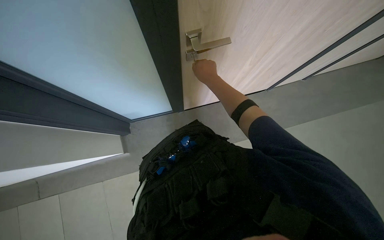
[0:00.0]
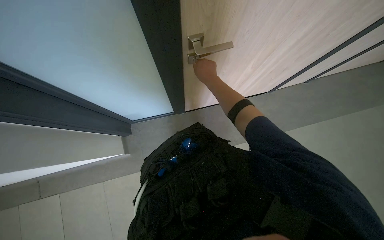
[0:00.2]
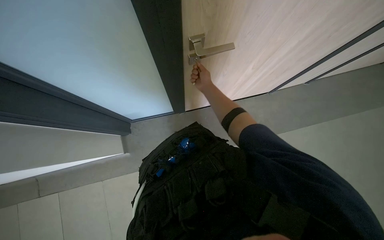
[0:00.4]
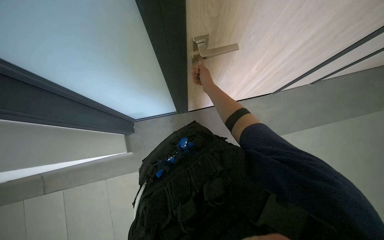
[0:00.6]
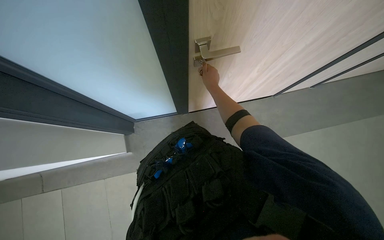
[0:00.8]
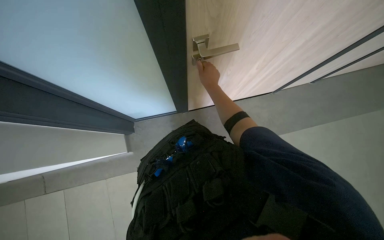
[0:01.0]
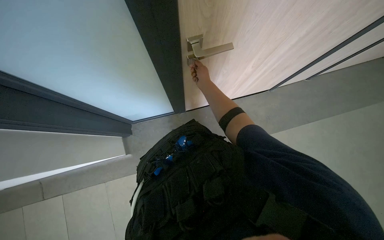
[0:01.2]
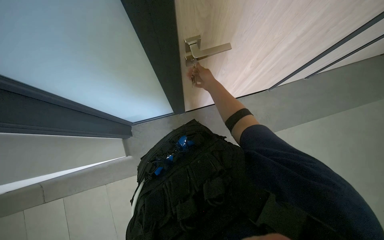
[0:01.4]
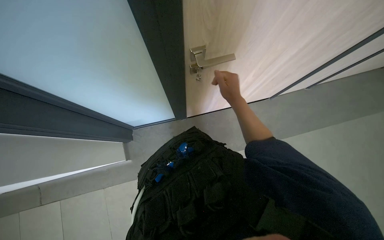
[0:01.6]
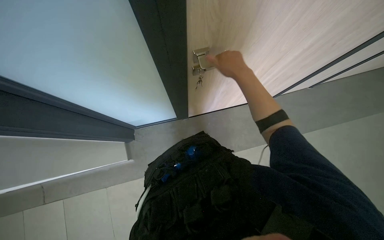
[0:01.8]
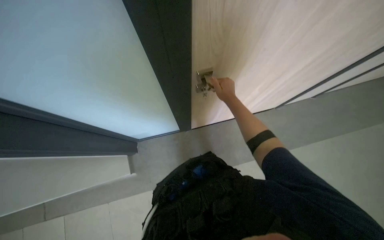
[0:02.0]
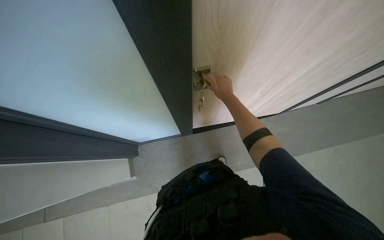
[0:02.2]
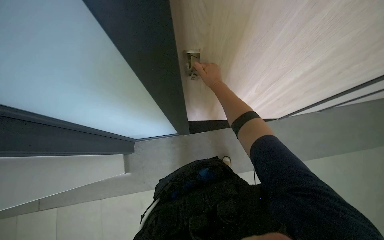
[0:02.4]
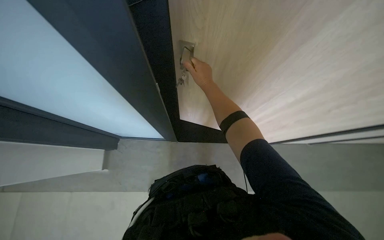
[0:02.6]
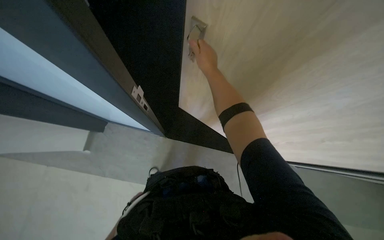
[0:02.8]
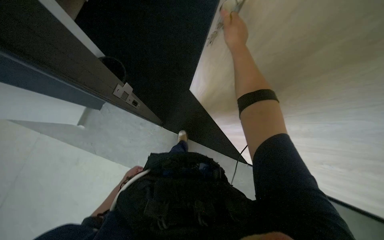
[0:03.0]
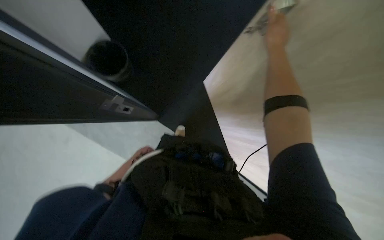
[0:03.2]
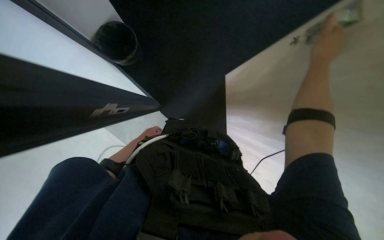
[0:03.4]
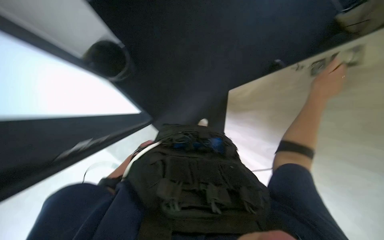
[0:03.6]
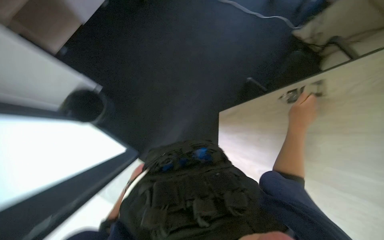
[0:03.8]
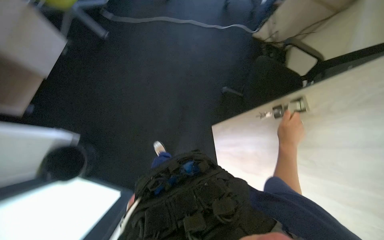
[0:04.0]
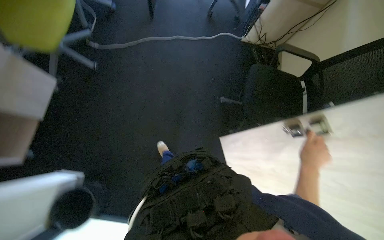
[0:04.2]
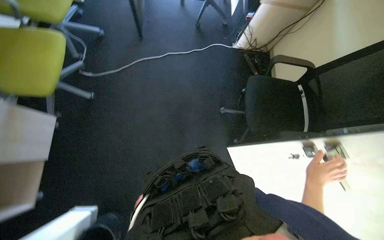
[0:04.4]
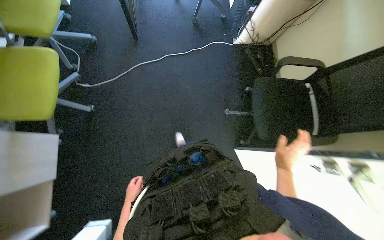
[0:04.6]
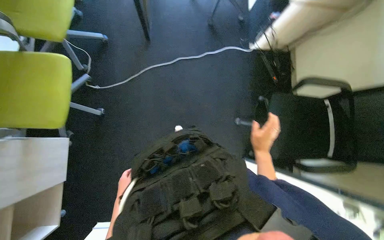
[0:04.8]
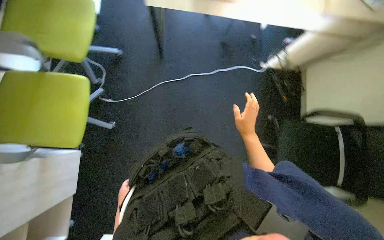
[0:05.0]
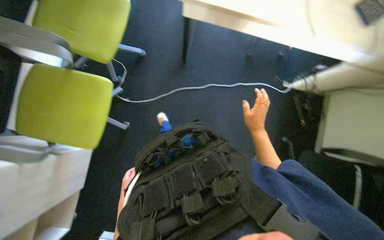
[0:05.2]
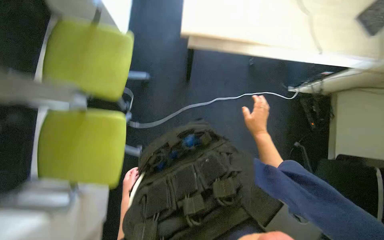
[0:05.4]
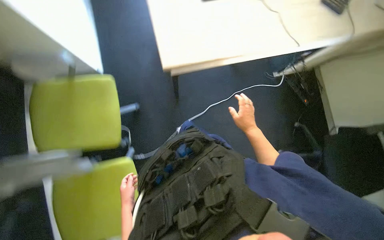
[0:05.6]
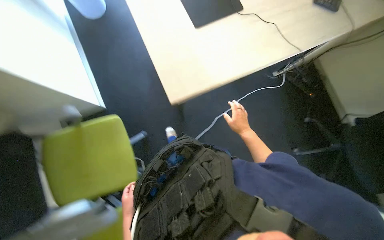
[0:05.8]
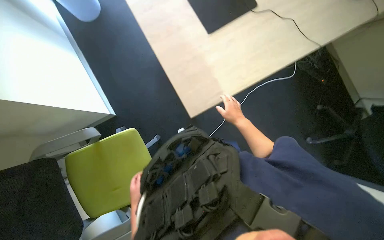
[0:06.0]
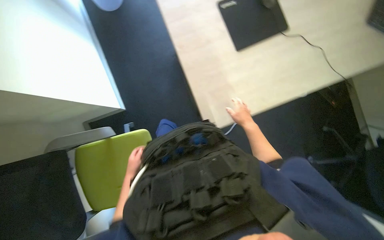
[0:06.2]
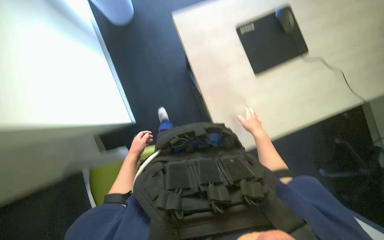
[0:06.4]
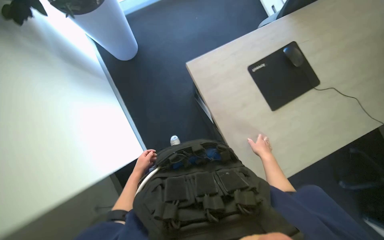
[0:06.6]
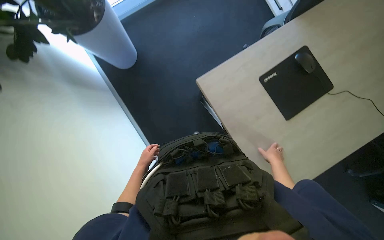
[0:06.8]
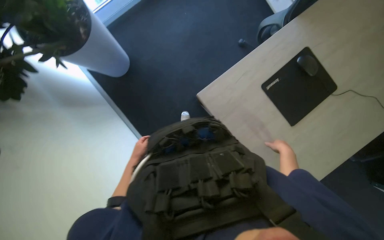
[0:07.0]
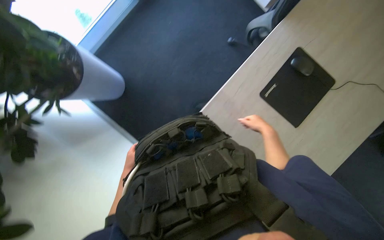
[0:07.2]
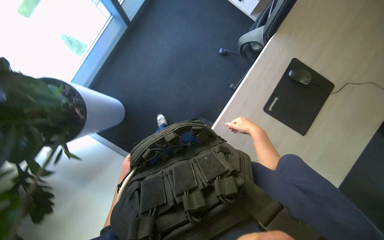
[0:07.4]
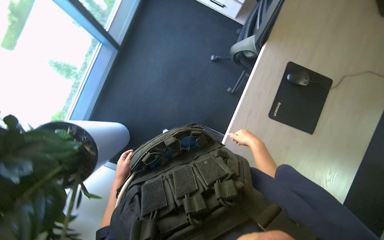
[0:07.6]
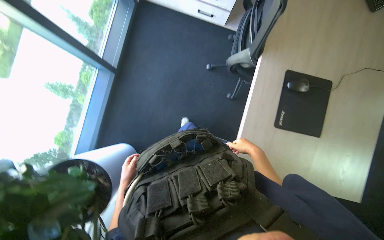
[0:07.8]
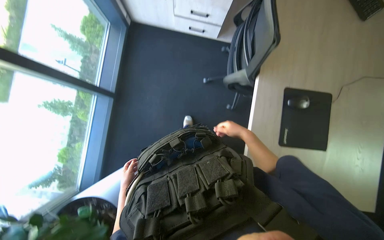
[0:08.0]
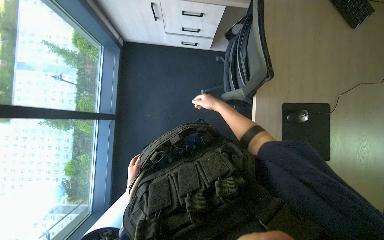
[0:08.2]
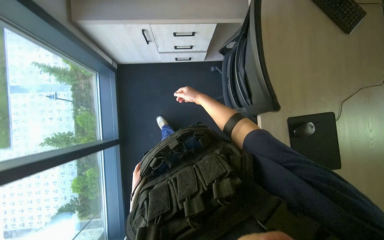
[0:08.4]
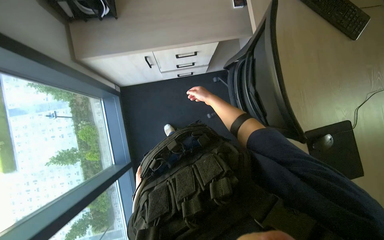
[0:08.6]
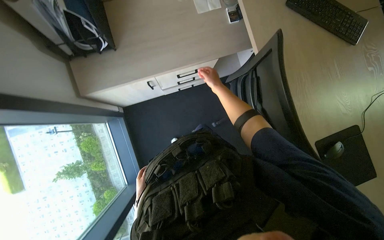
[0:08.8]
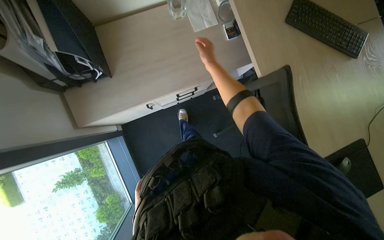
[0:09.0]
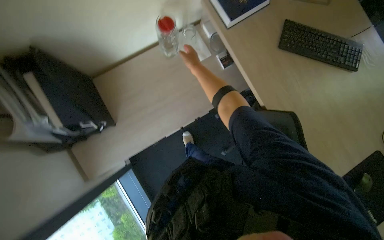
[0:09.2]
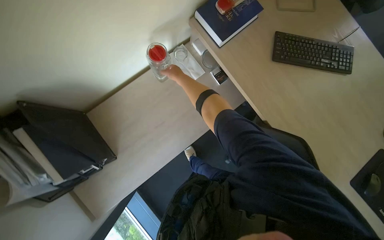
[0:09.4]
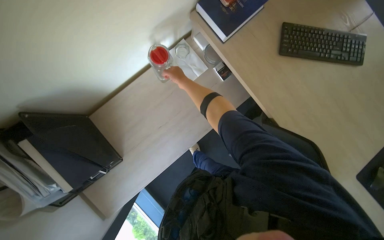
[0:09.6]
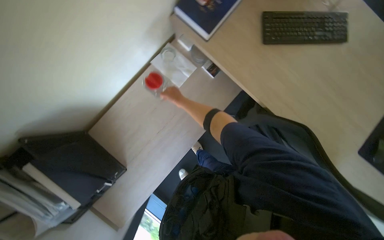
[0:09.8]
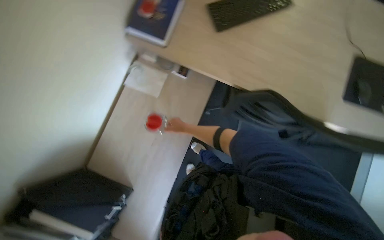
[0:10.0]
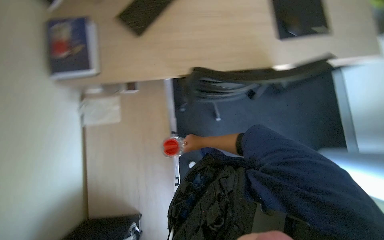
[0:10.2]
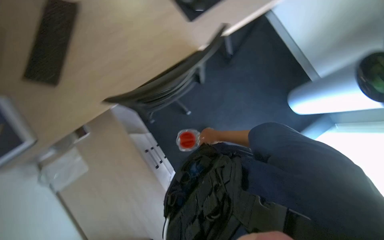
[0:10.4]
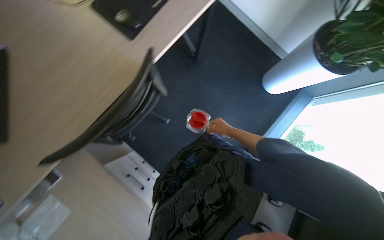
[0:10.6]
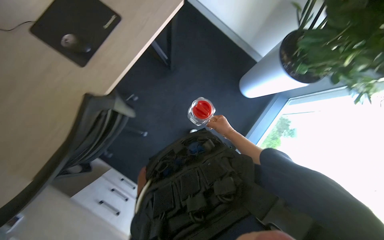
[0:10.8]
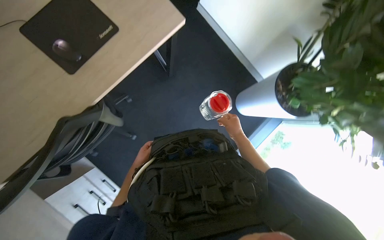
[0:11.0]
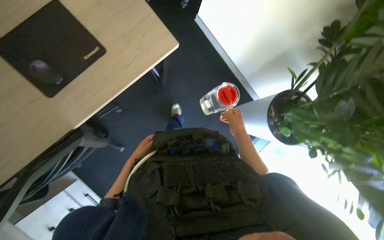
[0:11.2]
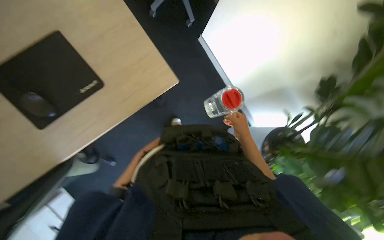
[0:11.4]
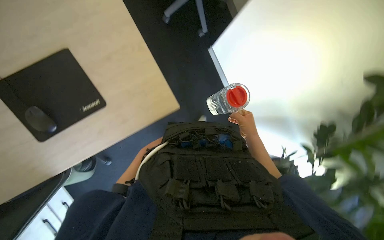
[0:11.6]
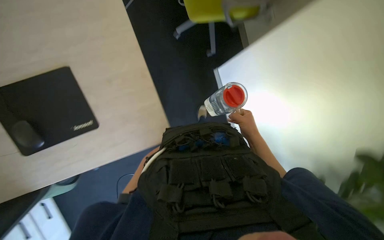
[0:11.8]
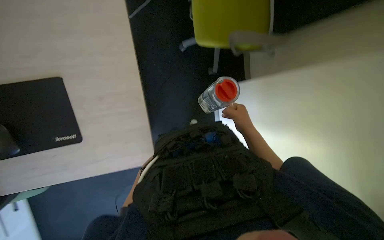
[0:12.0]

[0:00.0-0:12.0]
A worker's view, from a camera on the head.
Job: preparing food.
The whole recording: Preparing bottle at sink. The worker pours water into a thermal pot, fills two pitchers, places lids on them, and plugs in the thermal pot.
0:01.6 to 0:03.0: The right hand heads up the picture, covering roughly 20 cm.
0:03.0 to 0:04.4: The camera is carried some 70 cm.
0:04.4 to 0:06.0: The wearer moves some 1 m. Everything in view rotates about 30 degrees counterclockwise.
0:06.0 to 0:07.6: The camera is carried about 80 cm.
0:09.0 to 0:10.4: Everything in view rotates roughly 105 degrees counterclockwise.
0:10.4 to 0:12.0: The camera is carried some 1 m.

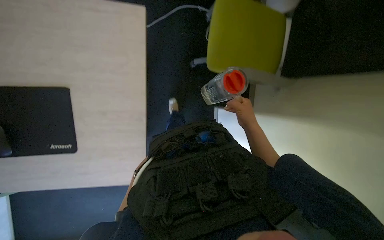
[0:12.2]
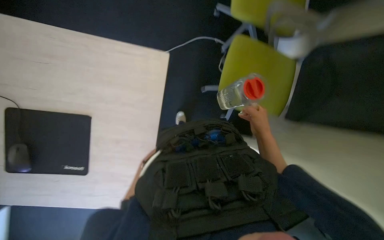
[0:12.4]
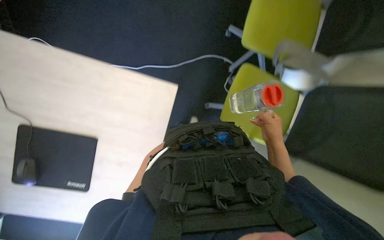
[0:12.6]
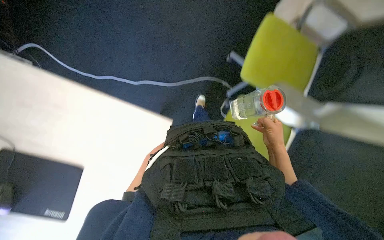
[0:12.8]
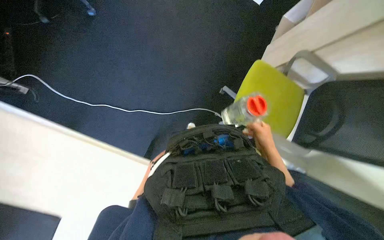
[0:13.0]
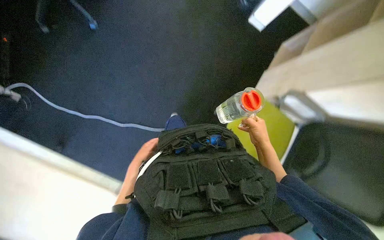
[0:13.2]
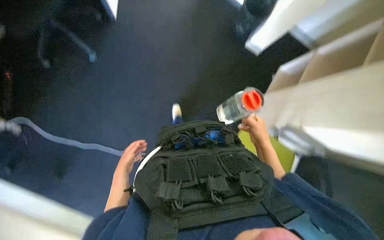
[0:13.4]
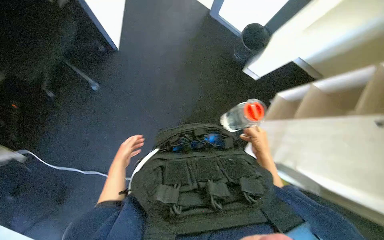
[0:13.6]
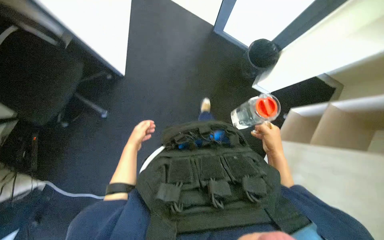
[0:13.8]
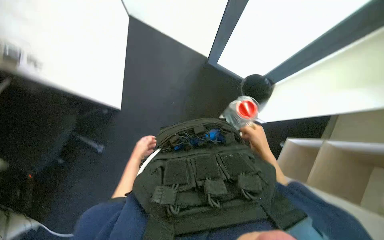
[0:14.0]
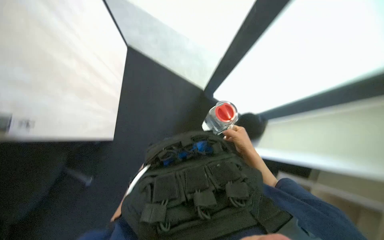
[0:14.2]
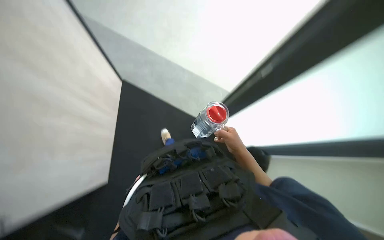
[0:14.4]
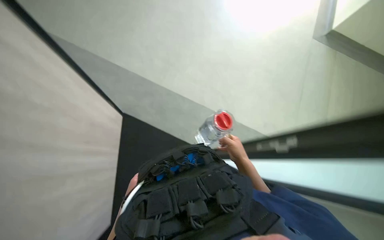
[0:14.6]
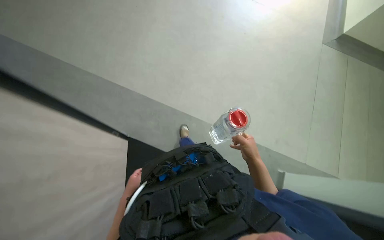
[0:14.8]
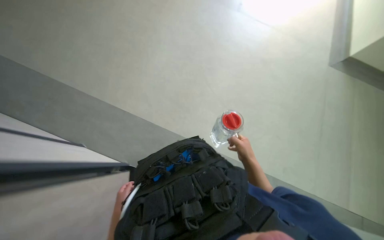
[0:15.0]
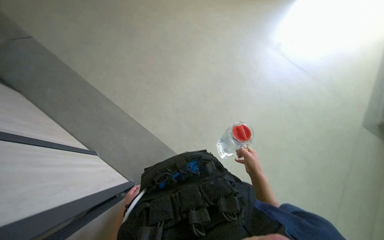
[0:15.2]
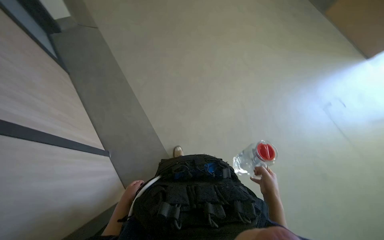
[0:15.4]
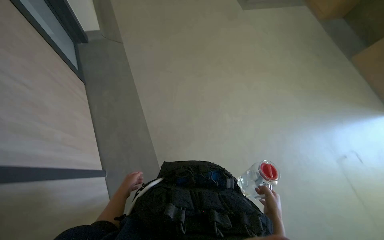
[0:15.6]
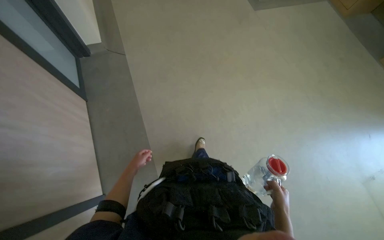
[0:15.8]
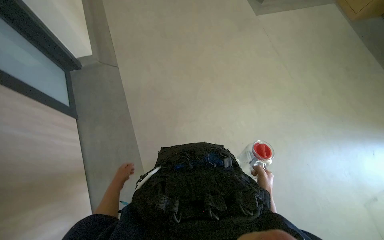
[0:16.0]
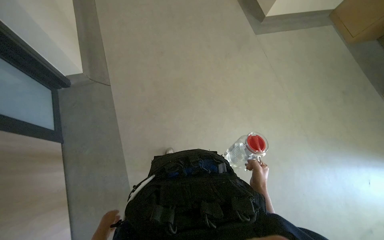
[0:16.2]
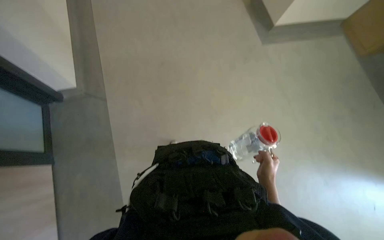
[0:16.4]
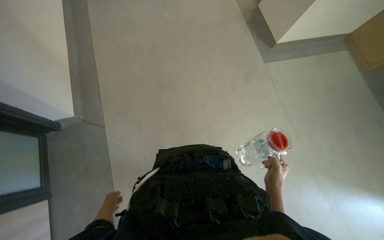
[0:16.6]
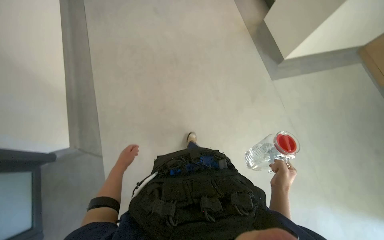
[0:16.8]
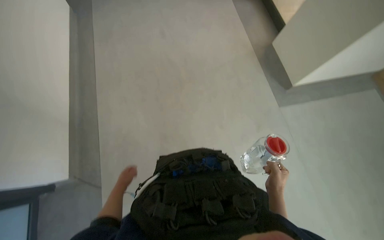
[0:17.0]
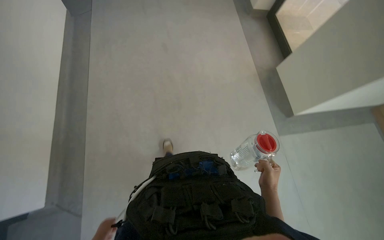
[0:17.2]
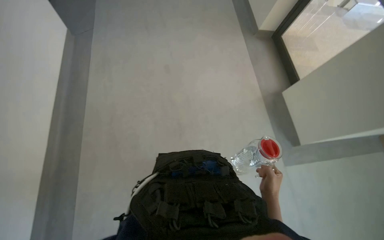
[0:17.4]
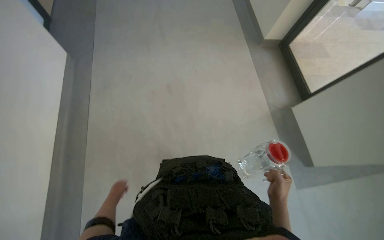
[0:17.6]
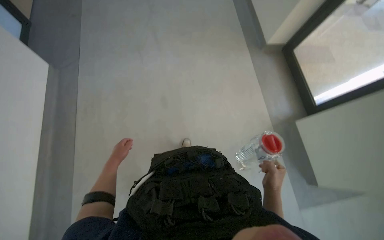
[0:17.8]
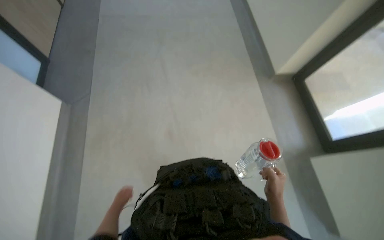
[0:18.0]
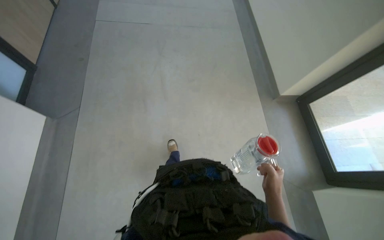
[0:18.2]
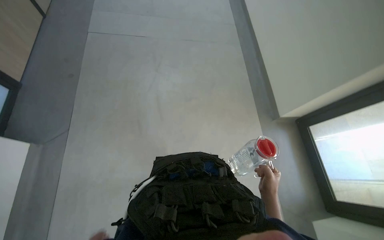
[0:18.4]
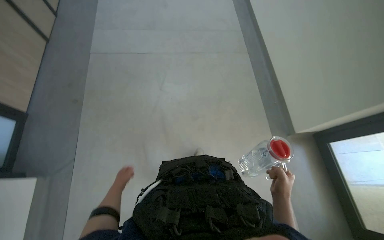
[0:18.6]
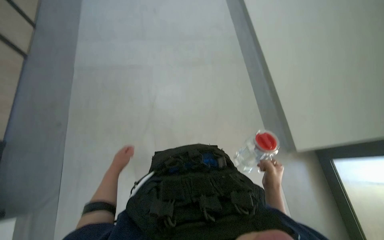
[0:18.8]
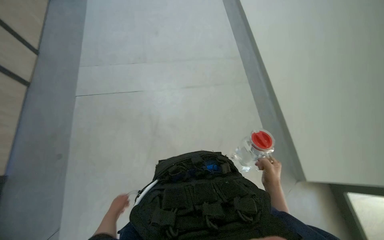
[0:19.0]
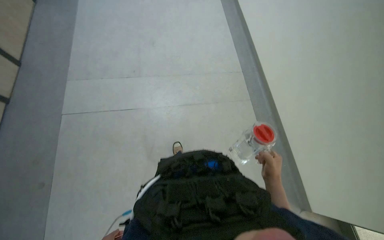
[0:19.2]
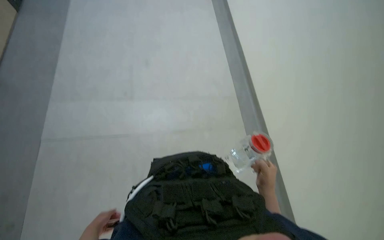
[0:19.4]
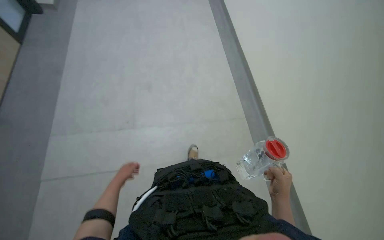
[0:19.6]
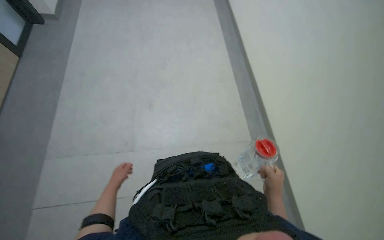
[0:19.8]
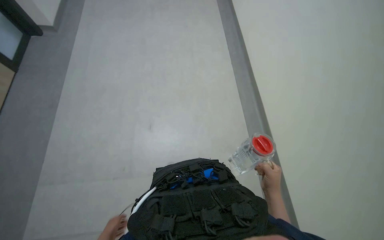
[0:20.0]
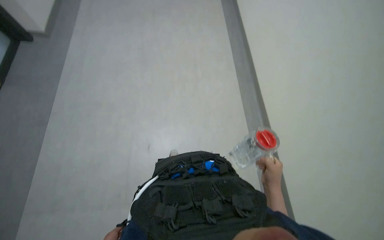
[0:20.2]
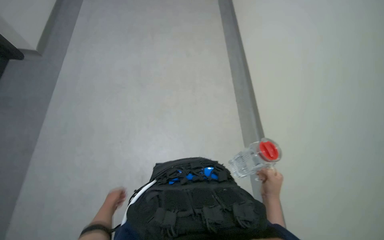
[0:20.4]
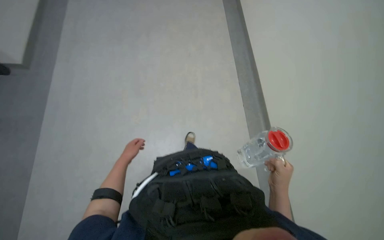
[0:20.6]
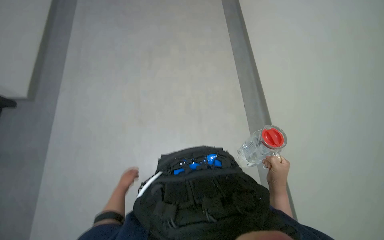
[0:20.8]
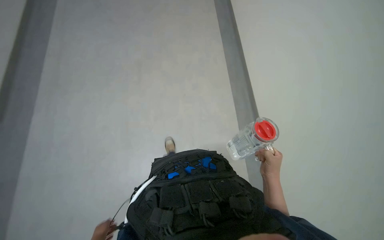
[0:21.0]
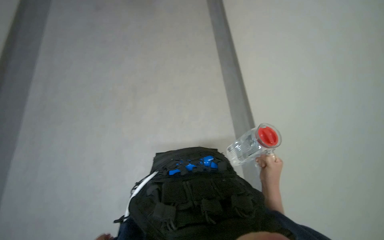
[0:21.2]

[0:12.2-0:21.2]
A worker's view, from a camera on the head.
Job: preparing food.
The whole recording: Preparing bottle at sink. The worker pours water into a thermal pot, fills two pitchers, places lids on them, and plugs in the thermal pot.
0:12.2 to 0:13.8: The camera travels approximately 1 m. The wearer looks some 20 degrees further upward.
0:13.8 to 0:15.2: The wearer looks approximately 35 degrees further upward.
0:15.2 to 0:16.6: The wearer looks some 20 degrees further upward.
0:16.6 to 0:18.2: The view tips upward by approximately 25 degrees.
0:18.2 to 0:19.8: The view tilts about 15 degrees upward.
